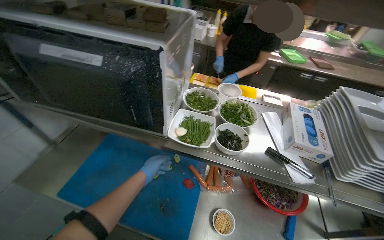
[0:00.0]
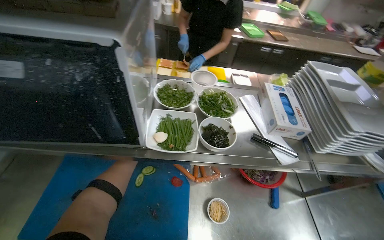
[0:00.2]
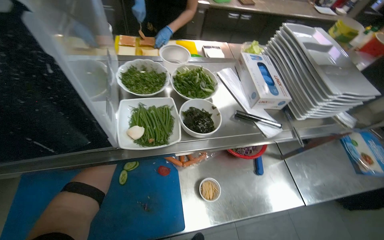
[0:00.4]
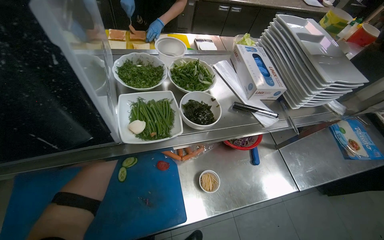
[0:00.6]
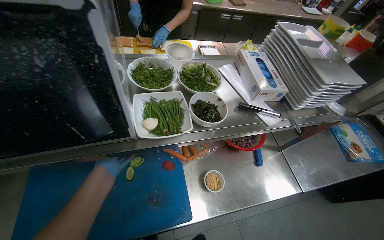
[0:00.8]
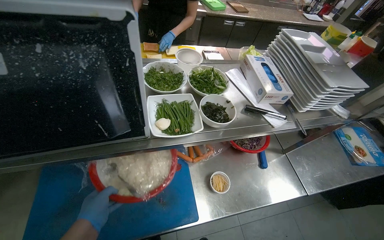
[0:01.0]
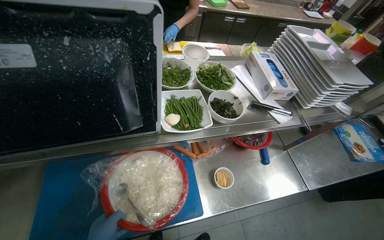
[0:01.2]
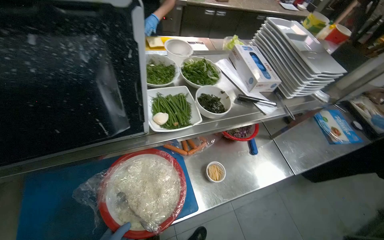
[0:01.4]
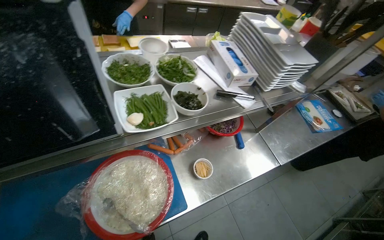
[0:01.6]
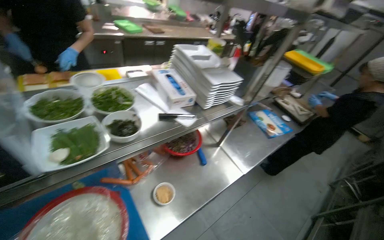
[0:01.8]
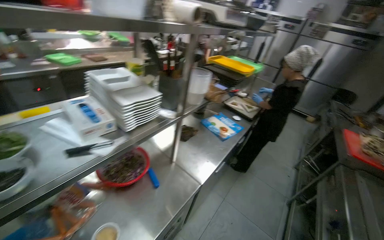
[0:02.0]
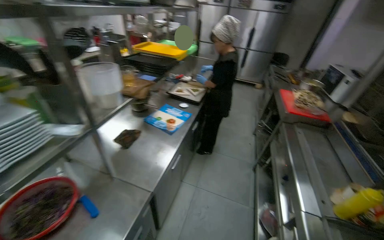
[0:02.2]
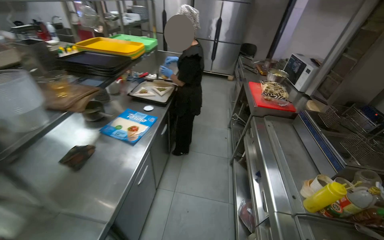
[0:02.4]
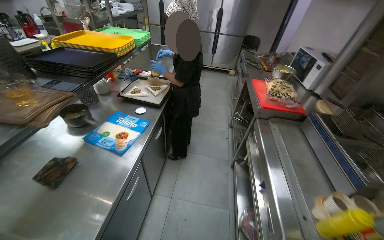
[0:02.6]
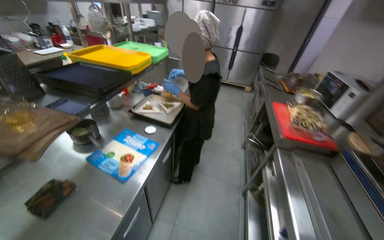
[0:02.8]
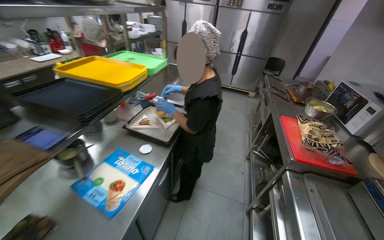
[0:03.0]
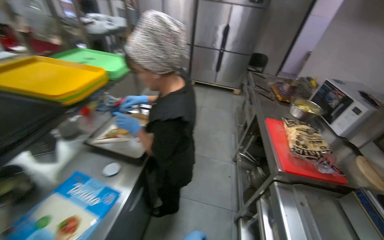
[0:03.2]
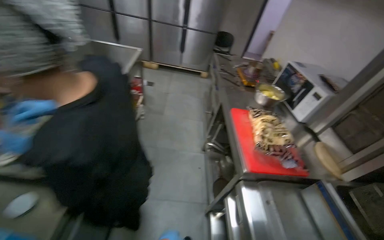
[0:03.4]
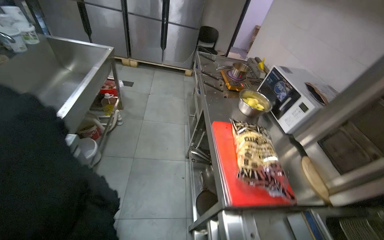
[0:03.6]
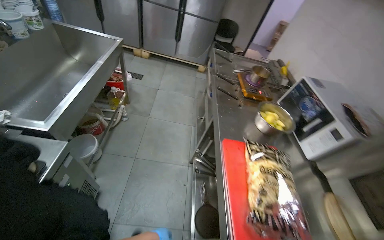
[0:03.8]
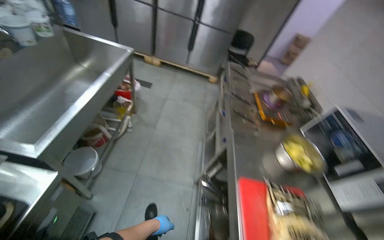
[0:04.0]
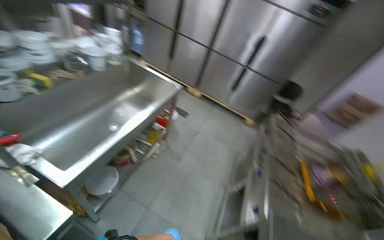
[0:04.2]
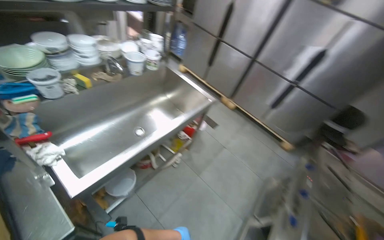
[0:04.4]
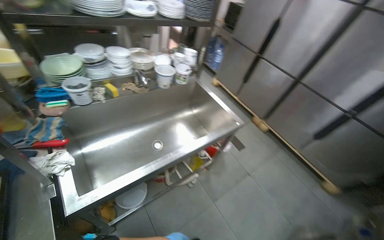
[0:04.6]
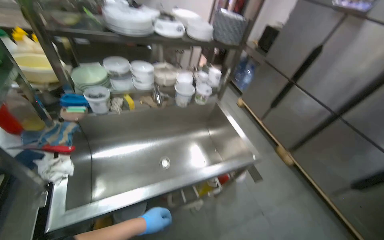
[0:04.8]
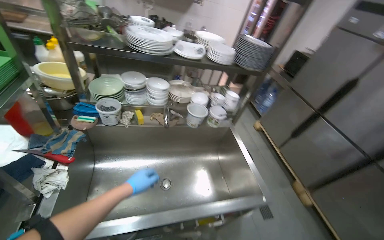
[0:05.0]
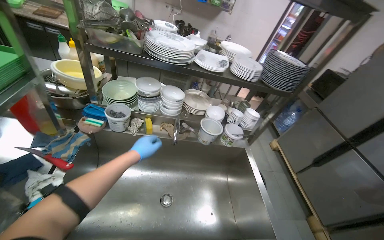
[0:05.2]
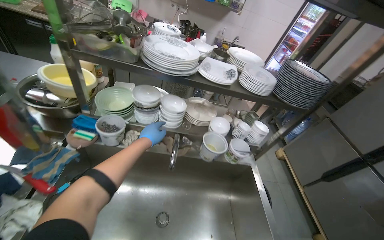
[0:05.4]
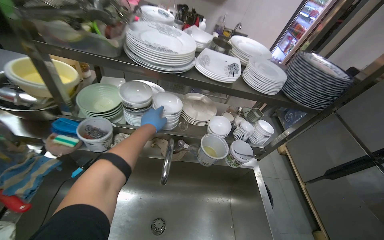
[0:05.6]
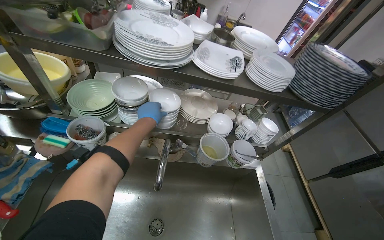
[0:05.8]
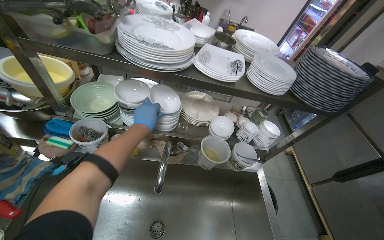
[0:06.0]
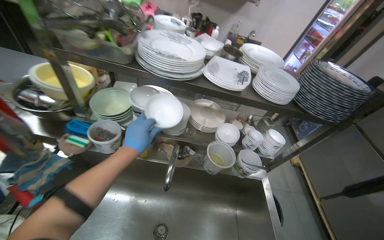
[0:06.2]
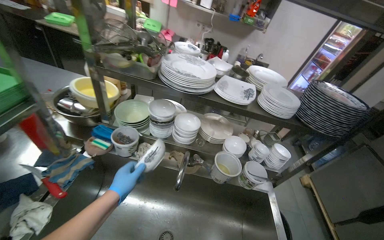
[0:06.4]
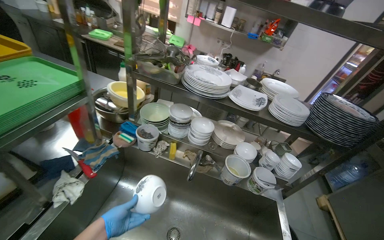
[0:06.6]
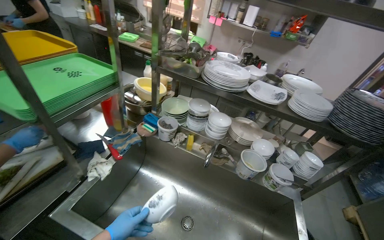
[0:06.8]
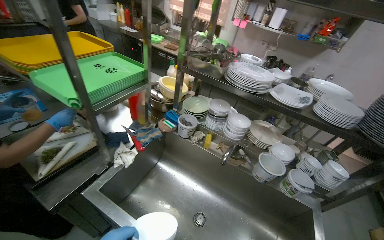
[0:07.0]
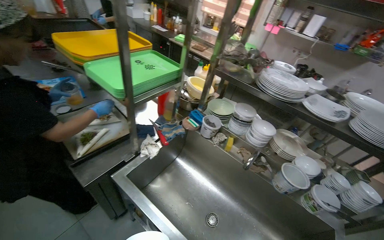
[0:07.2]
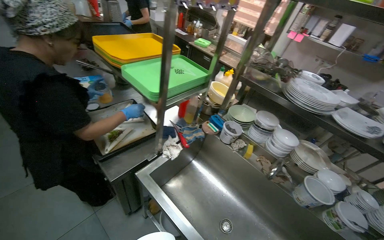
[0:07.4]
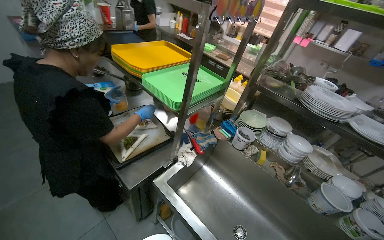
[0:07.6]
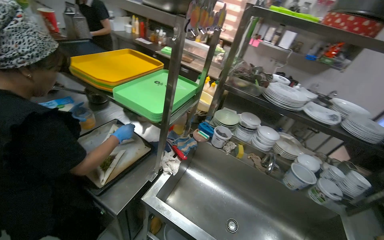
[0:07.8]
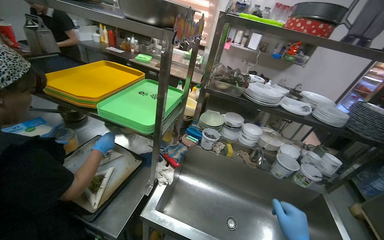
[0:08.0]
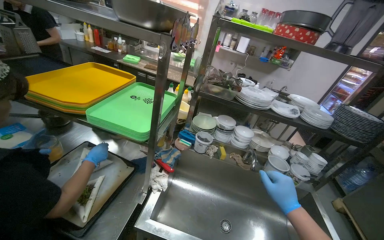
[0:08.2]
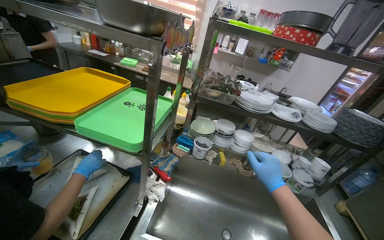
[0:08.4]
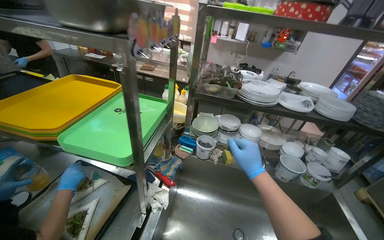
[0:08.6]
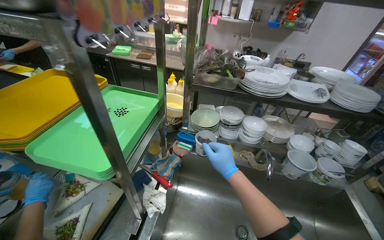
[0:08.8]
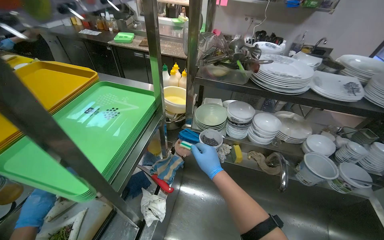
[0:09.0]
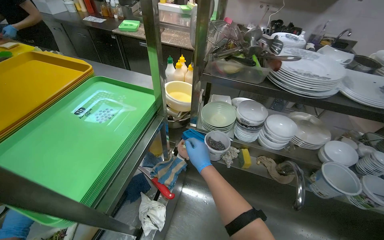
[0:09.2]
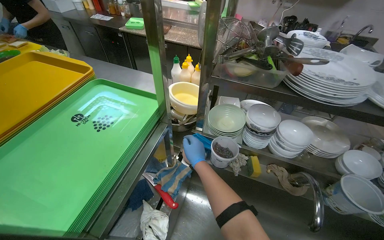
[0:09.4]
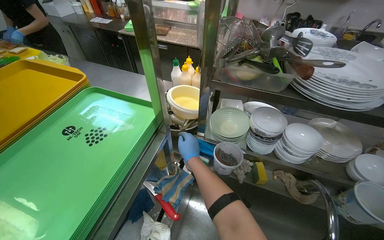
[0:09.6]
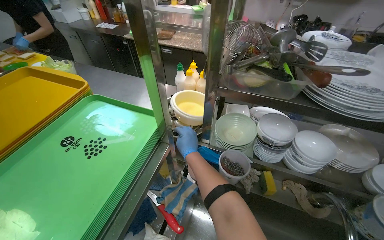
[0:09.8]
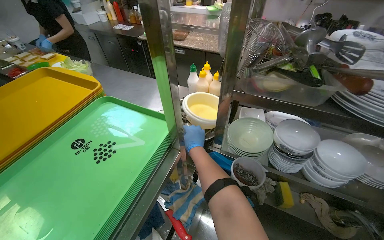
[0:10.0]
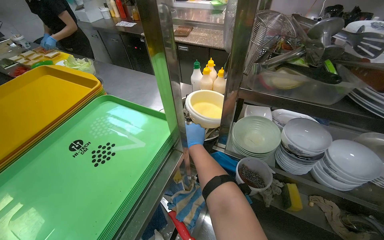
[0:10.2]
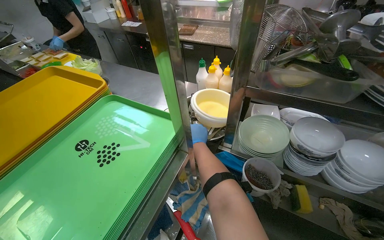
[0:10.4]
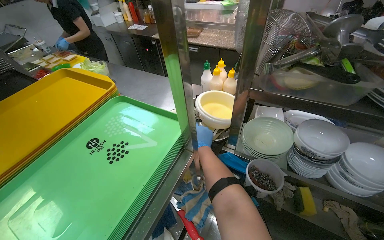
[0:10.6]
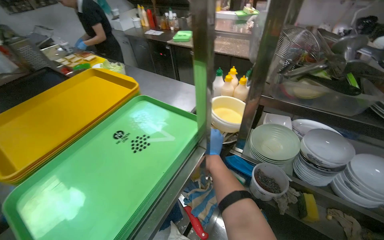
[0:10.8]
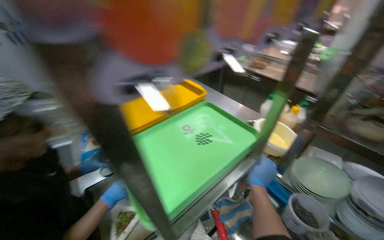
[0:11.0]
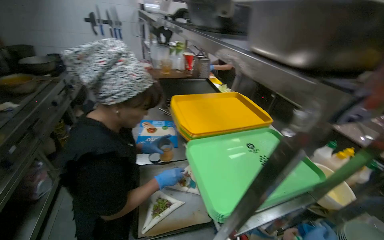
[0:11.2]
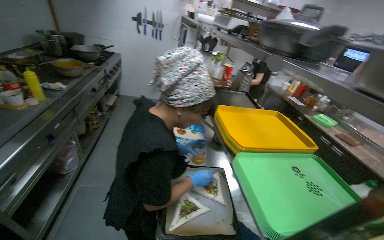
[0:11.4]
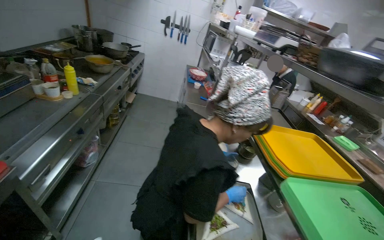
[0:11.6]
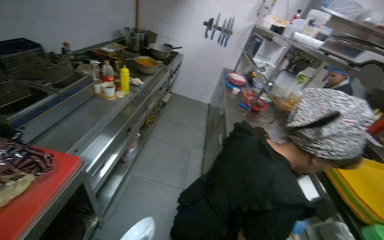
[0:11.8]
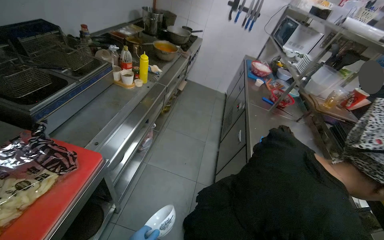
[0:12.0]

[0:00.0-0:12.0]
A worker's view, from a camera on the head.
Job: preparing food.
The whole recording: Transferring rice from dish to another dish. The worker takes the meal from the gas stove and transfers the white rice from one dish into another dish.
0:00.0 to 0:01.6: The head turns to the right by about 40 degrees. The camera pitches downward, by about 15 degrees.
0:01.6 to 0:03.0: The camera is carried approximately 1 m. The wearer's head swings approximately 50 degrees to the right.
0:04.4 to 0:06.0: The wearer moves about 70 cm. The head rotates approximately 50 degrees to the left.
0:06.0 to 0:07.6: The camera travels roughly 50 cm. The wearer's head swings about 40 degrees to the left. The wearer looks roughly 15 degrees further upward.
0:07.6 to 0:09.0: The wearer looks roughly 30 degrees further to the right.
0:09.0 to 0:10.4: The right hand moves farther from the camera and up the picture, roughly 40 cm.
0:10.4 to 0:12.0: The camera is carried some 1 m. The head turns to the left by roughly 80 degrees.

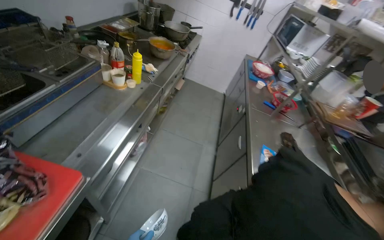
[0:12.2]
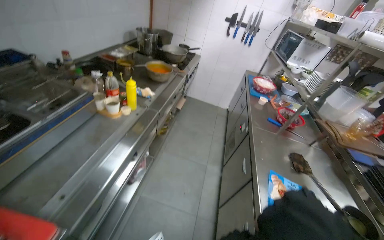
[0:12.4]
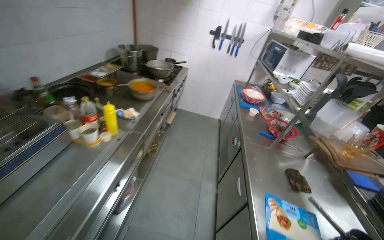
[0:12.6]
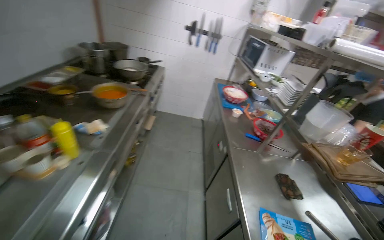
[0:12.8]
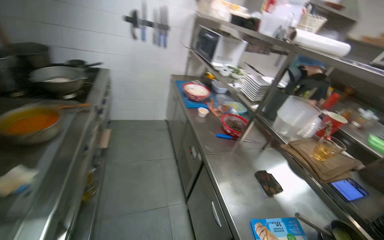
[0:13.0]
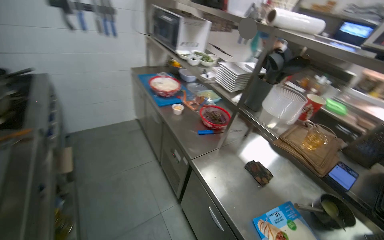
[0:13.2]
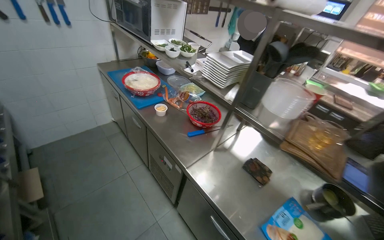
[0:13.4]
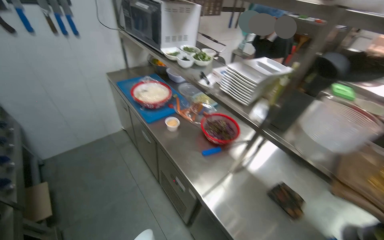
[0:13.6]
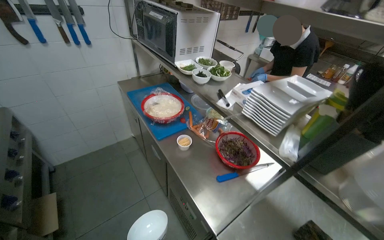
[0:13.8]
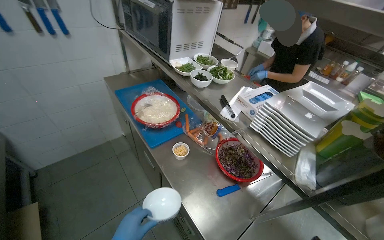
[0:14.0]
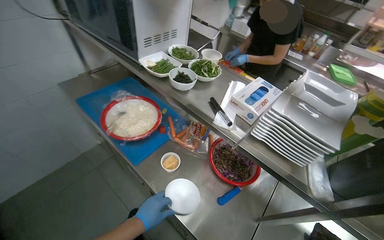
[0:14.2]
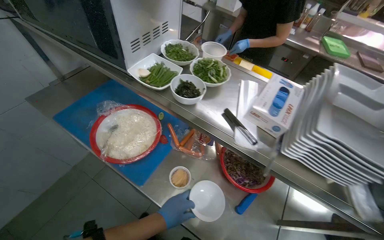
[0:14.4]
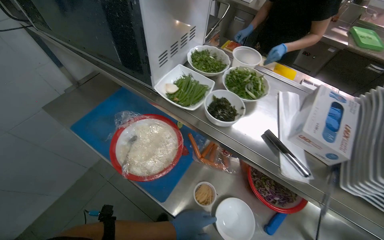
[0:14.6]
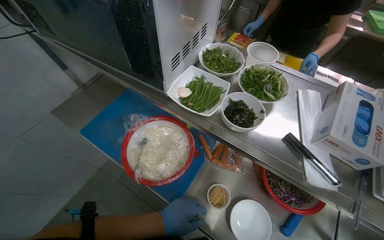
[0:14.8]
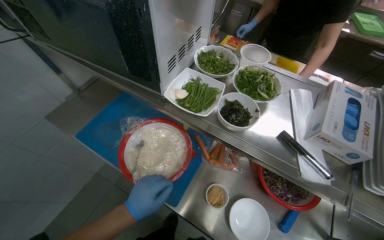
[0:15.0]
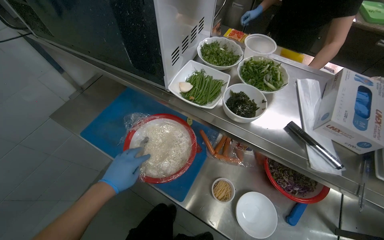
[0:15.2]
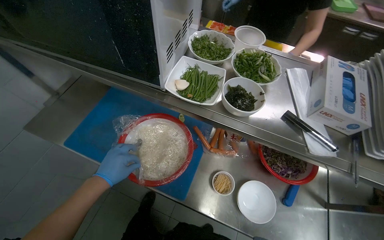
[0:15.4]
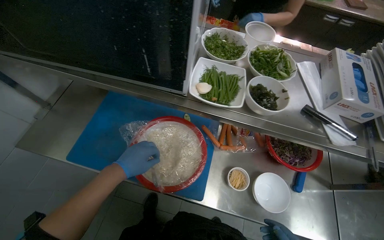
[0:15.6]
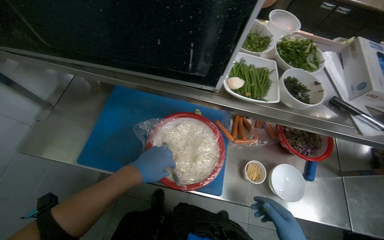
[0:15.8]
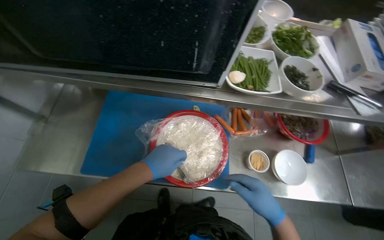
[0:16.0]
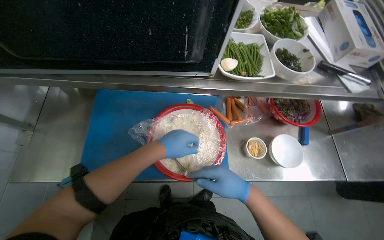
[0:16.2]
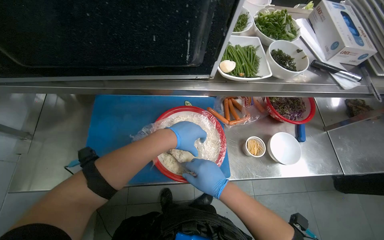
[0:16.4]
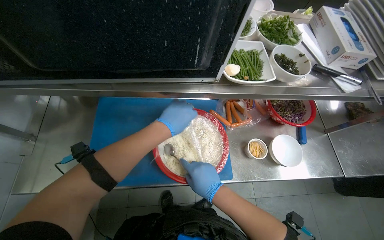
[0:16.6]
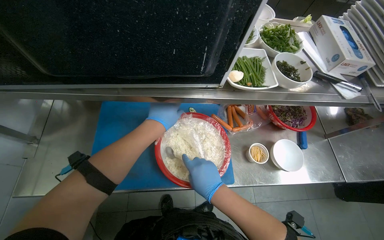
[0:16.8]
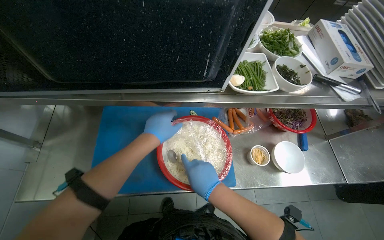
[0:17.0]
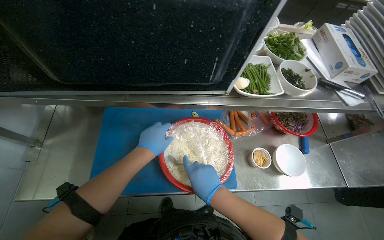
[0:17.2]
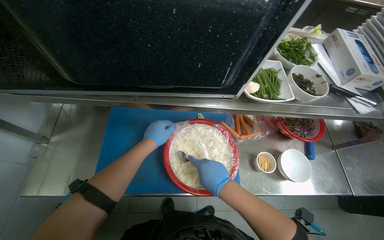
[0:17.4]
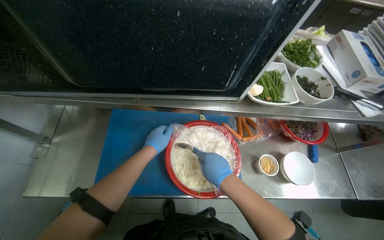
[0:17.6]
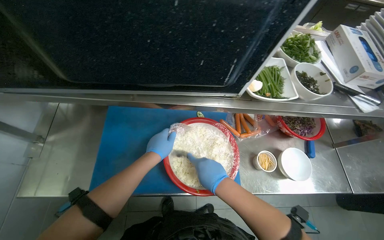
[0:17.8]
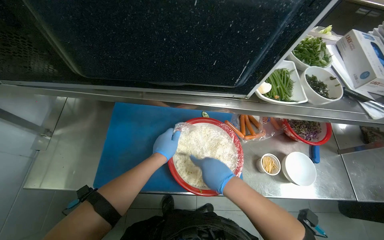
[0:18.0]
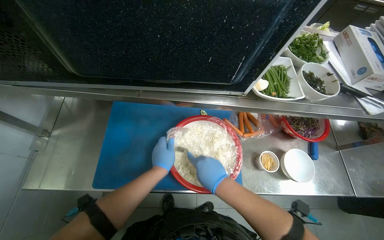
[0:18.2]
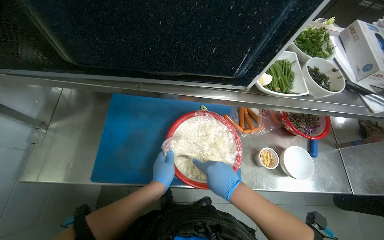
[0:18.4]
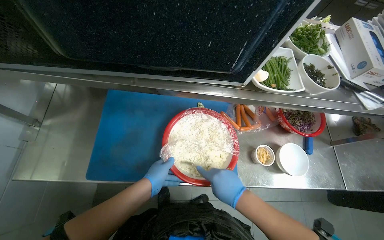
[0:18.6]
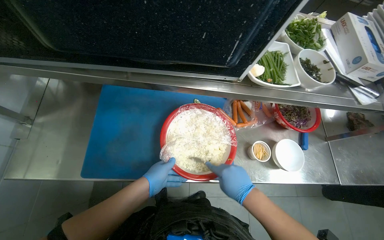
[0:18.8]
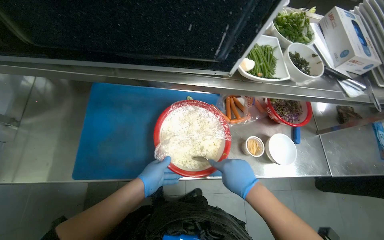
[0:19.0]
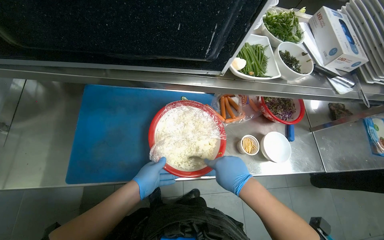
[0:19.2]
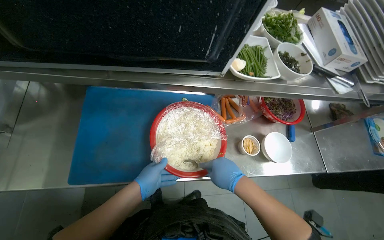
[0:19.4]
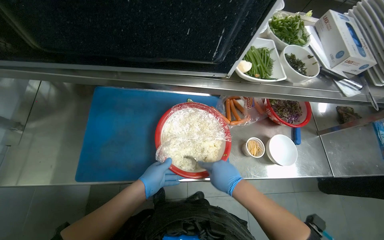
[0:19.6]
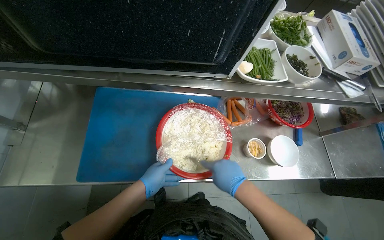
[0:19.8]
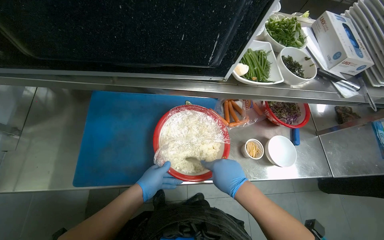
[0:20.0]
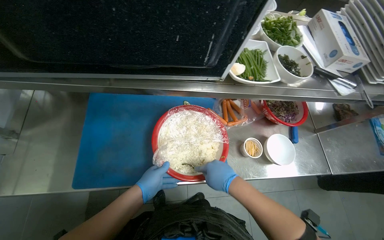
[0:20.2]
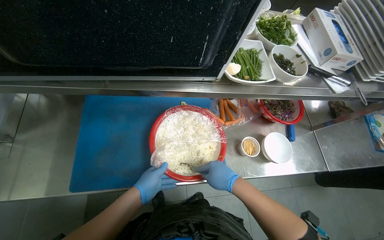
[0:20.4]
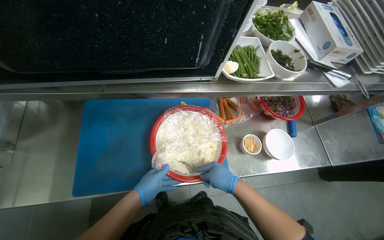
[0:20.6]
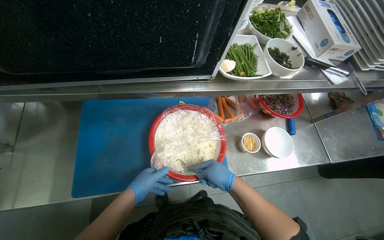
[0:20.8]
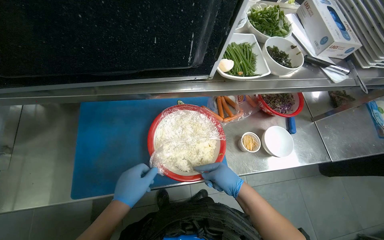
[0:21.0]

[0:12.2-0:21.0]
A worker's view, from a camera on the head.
Job: preparing food.
The whole recording: Transferring rice from dish to another dish. The worker takes the meal from the gas stove and transfers the white rice from one dish into another dish.
0:12.2 to 0:13.6: The camera travels some 1 m. The head turns to the right by about 50 degrees.
0:13.6 to 0:15.2: The camera travels approximately 80 cm. The wearer looks approximately 20 degrees further downward.
0:15.2 to 0:16.6: The wearer looks some 35 degrees further to the right.
0:18.0 to 0:19.6: The left hand shifts about 15 cm down the picture.
0:19.6 to 0:21.0: The left hand goes about 10 cm nearer to the camera.
